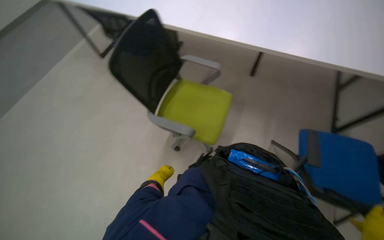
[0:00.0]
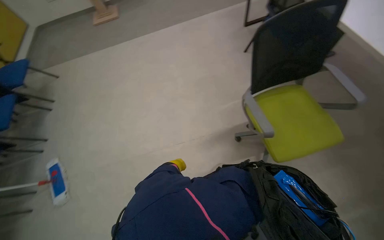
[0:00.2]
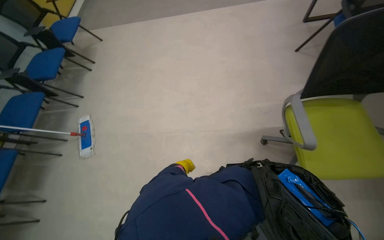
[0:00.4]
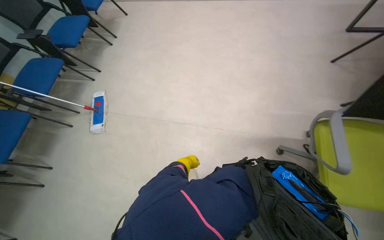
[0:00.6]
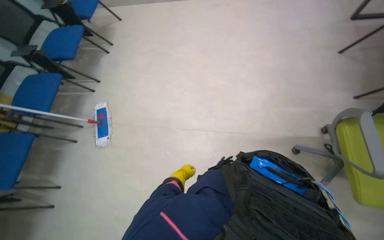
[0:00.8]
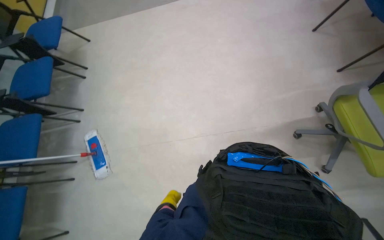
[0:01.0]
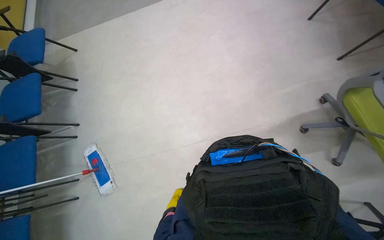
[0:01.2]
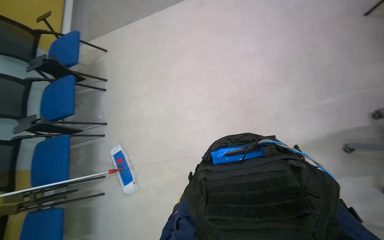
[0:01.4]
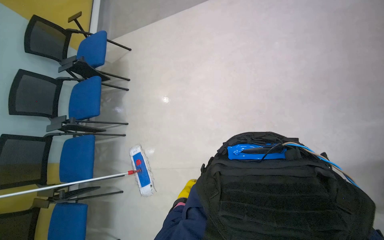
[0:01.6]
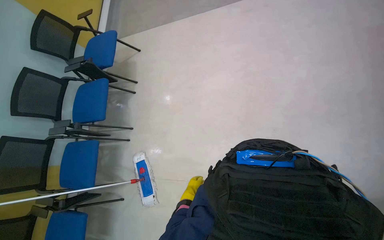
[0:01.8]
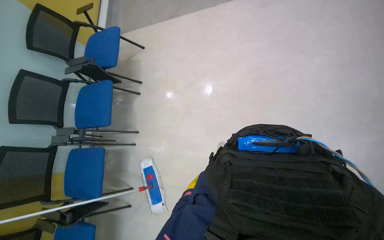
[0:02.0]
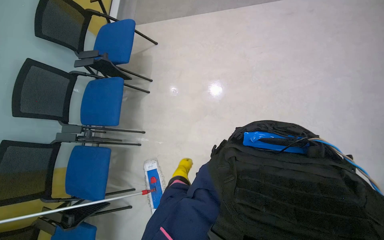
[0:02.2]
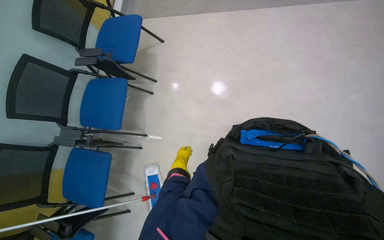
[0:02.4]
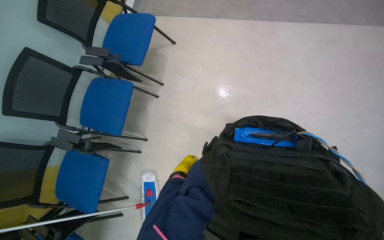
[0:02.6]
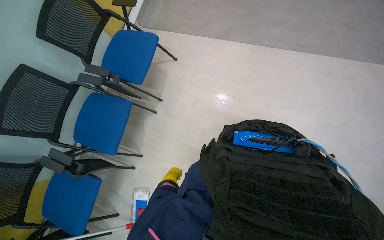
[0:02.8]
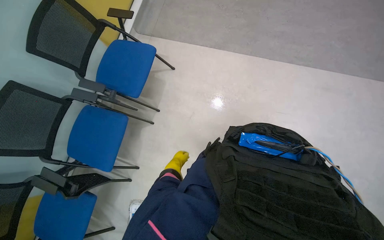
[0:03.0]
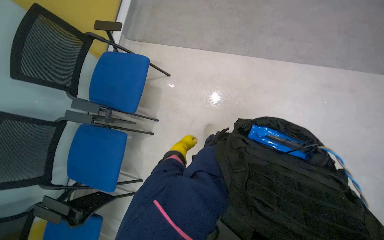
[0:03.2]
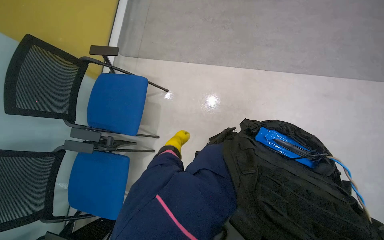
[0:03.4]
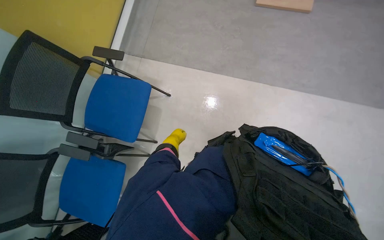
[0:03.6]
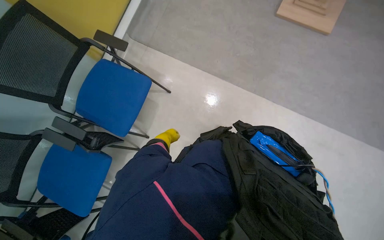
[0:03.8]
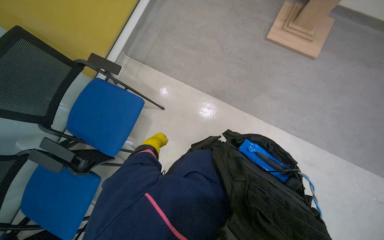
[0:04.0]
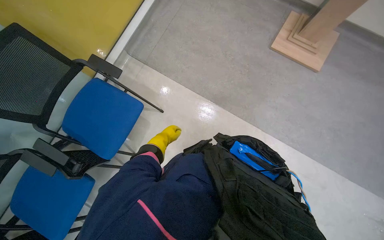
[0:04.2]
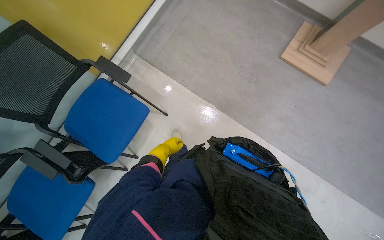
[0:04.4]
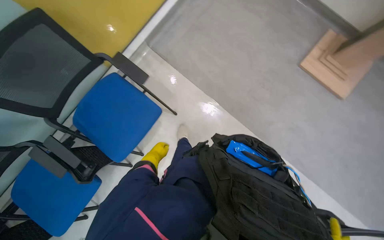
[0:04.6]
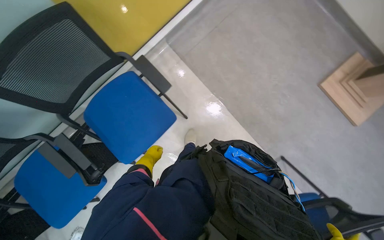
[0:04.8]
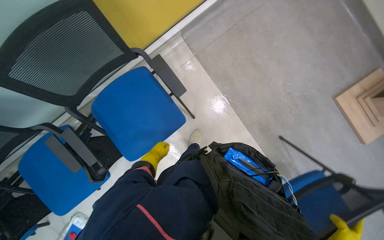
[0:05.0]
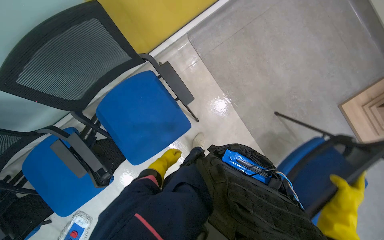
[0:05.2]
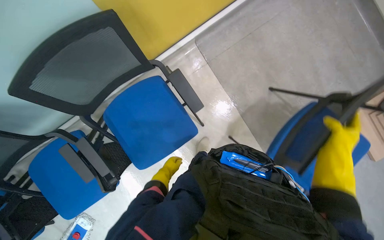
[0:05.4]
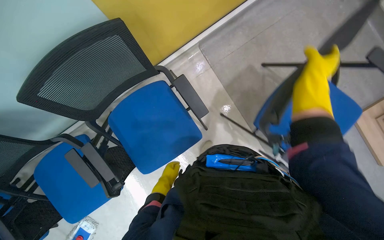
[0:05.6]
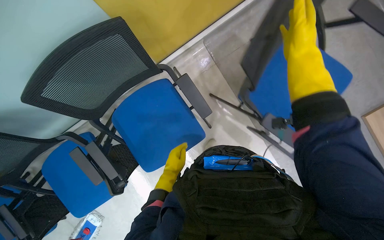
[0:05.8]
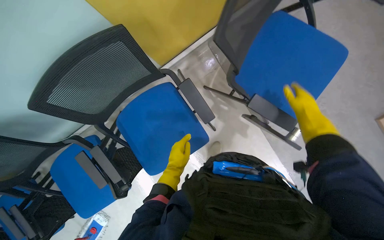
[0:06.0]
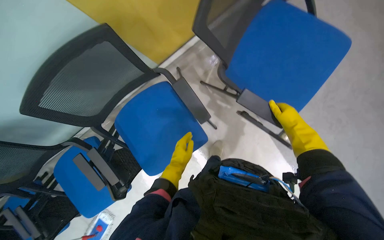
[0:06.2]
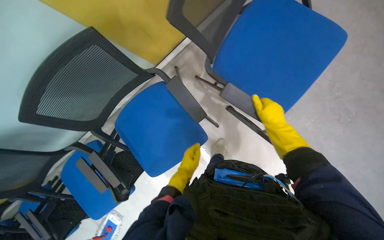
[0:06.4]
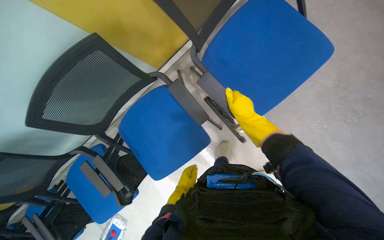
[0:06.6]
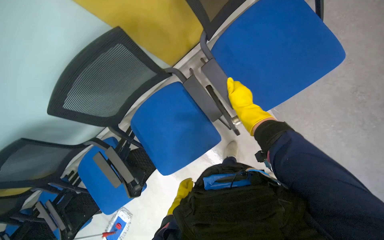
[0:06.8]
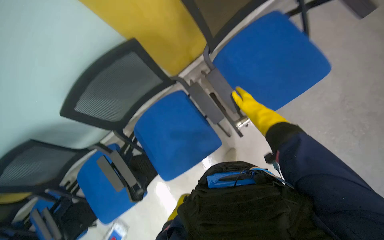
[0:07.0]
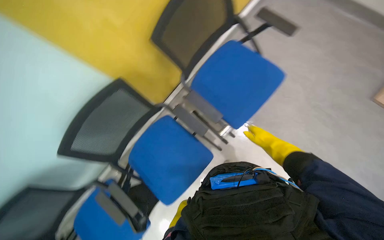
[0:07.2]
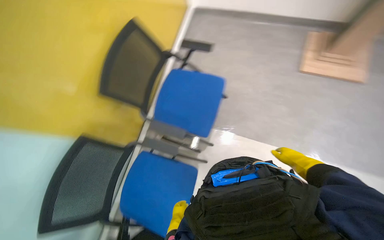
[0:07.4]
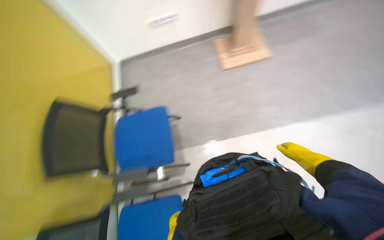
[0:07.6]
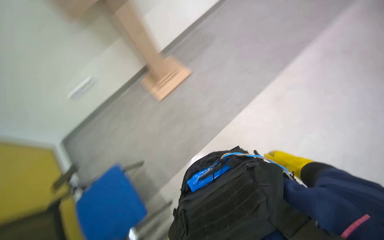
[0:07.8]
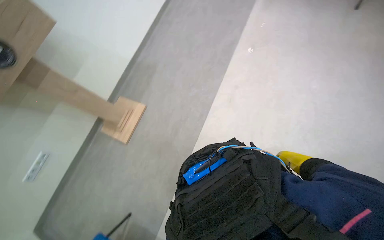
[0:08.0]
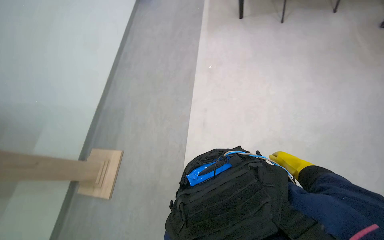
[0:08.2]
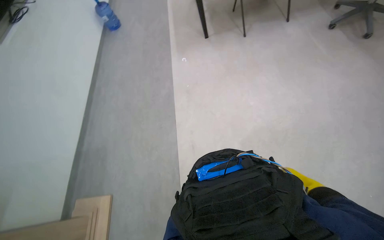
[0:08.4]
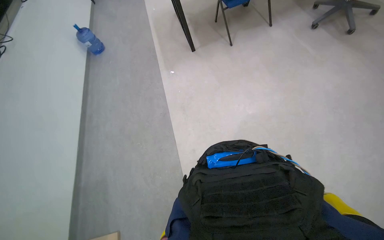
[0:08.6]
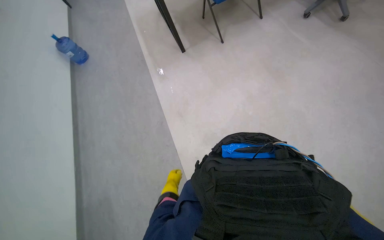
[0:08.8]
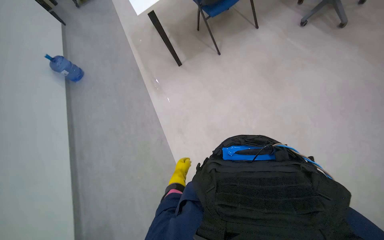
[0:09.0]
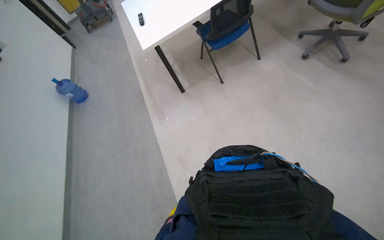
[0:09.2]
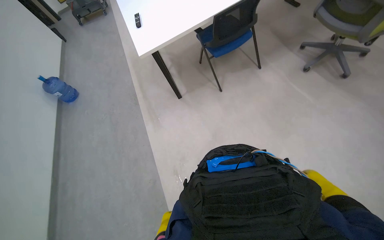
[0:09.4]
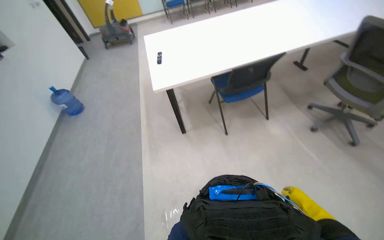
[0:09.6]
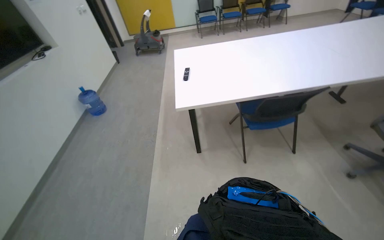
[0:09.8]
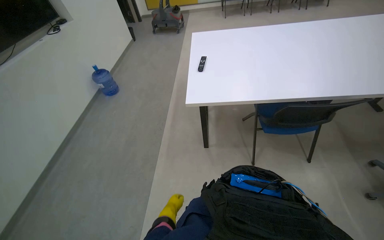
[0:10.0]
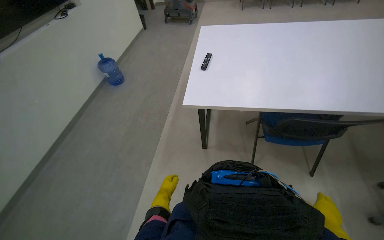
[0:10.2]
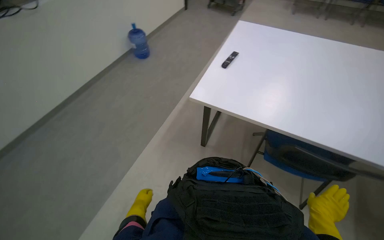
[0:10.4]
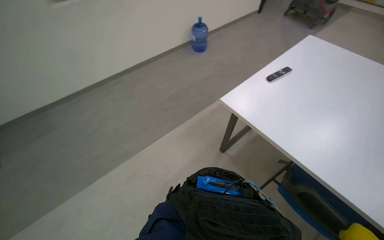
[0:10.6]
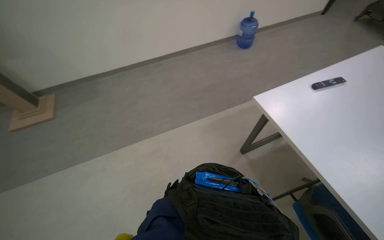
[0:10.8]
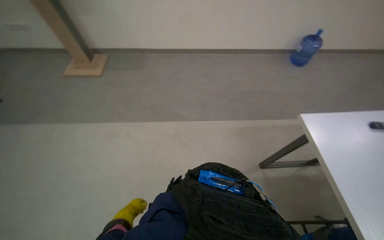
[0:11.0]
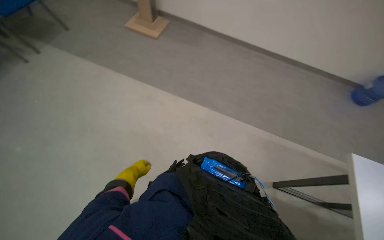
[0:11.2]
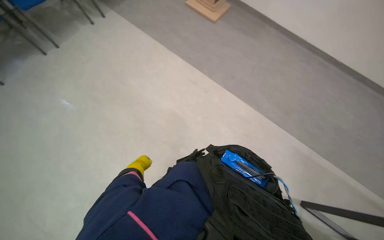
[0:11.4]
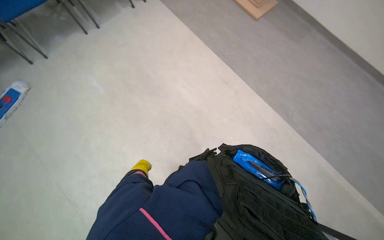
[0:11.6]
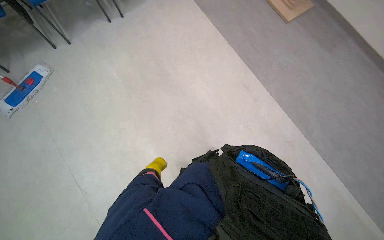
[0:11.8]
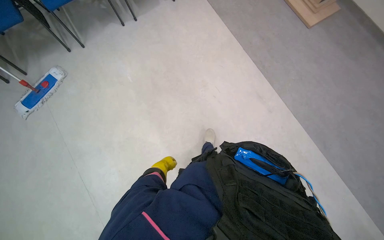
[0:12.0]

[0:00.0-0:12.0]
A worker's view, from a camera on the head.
Job: mopping floor.
The whole recording: Mopping floor and moving chairs. The worker mops the floor and moves chairs to clear the area for cleaning.
0:00.0 to 0:01.6: The head travels approximately 60 cm. The view pans to the left by some 20 degrees.
0:01.6 to 0:03.0: The head travels approximately 1 m.
0:03.0 to 0:04.4: The camera travels approximately 50 cm.
0:04.4 to 0:06.0: The camera is carried about 50 cm.
0:06.0 to 0:07.6: The head travels some 50 cm. The view tilts about 35 degrees upward. The scene turns some 65 degrees counterclockwise in the picture.
0:07.6 to 0:09.0: The head rotates some 45 degrees to the right. The view tilts some 15 degrees upward.
0:09.0 to 0:10.4: The camera is carried approximately 50 cm. The wearer's head swings roughly 45 degrees to the left. The view tips upward by roughly 15 degrees.
0:10.4 to 0:12.0: The head travels about 80 cm. The head rotates roughly 125 degrees to the left. The view tilts roughly 15 degrees downward.

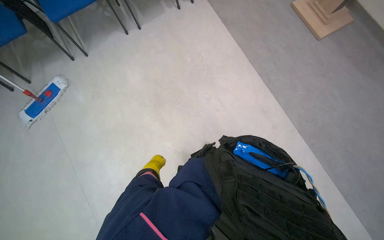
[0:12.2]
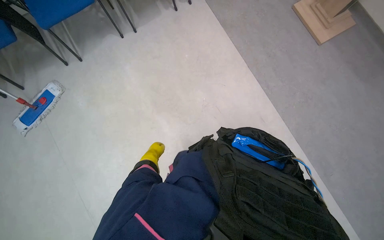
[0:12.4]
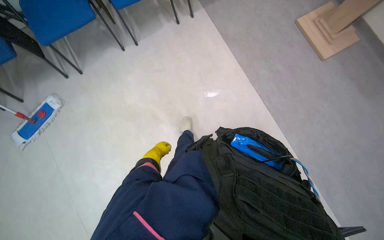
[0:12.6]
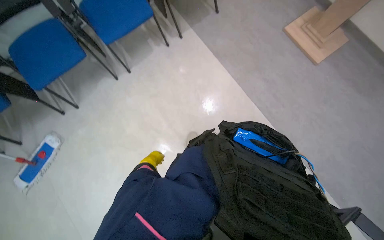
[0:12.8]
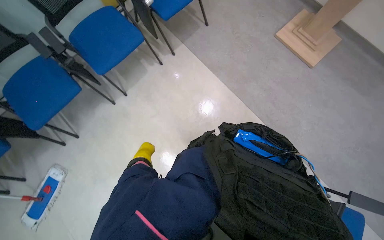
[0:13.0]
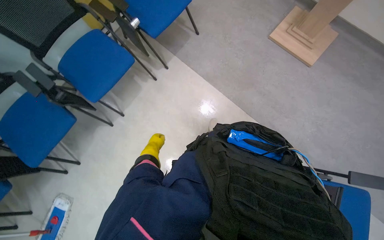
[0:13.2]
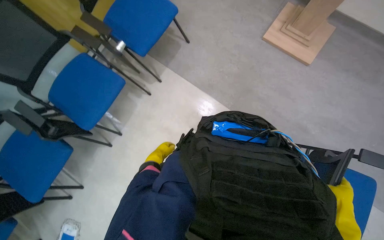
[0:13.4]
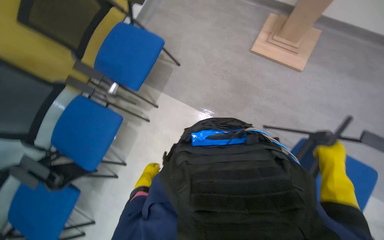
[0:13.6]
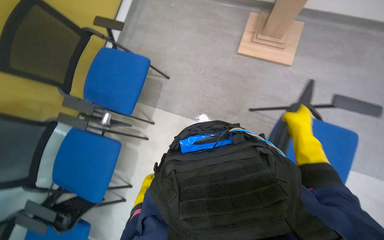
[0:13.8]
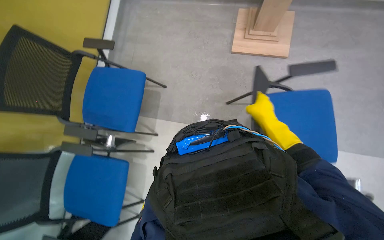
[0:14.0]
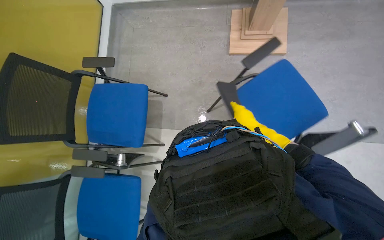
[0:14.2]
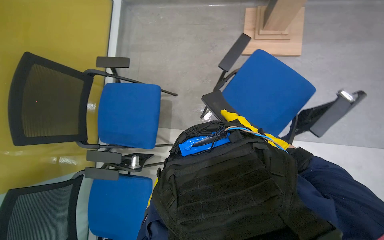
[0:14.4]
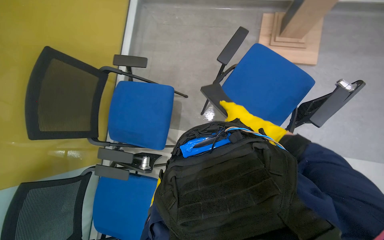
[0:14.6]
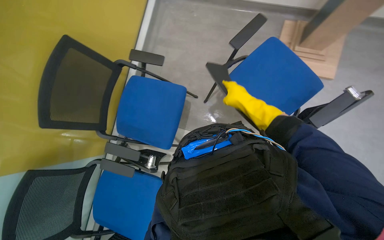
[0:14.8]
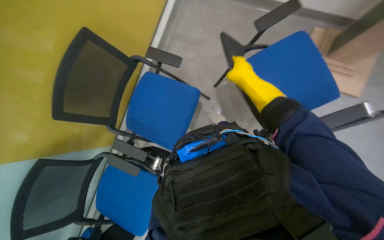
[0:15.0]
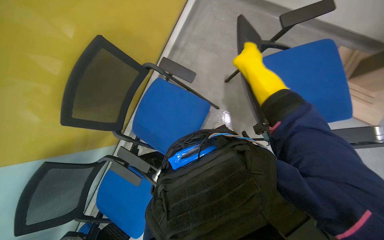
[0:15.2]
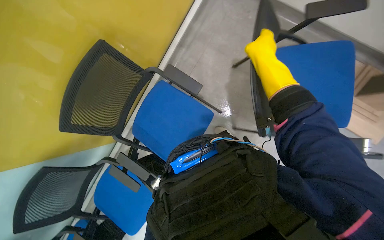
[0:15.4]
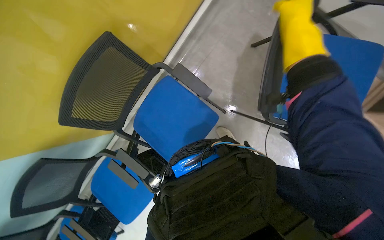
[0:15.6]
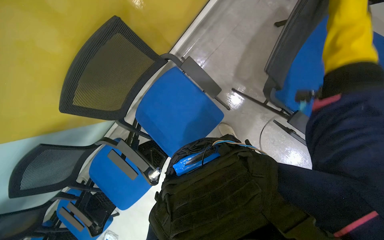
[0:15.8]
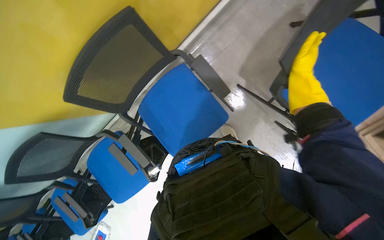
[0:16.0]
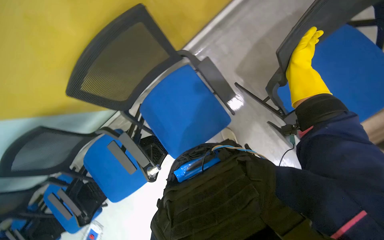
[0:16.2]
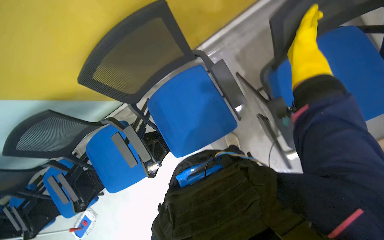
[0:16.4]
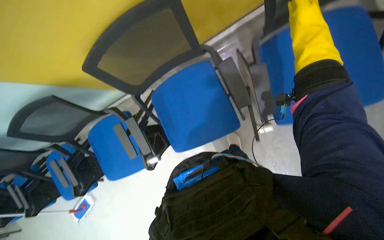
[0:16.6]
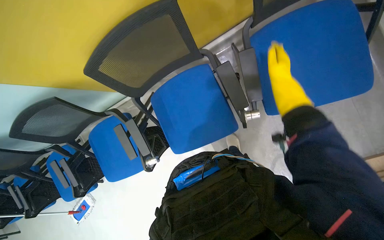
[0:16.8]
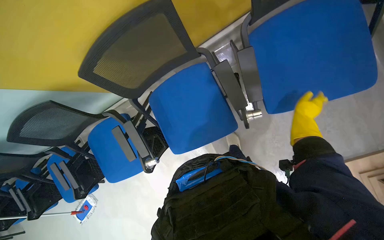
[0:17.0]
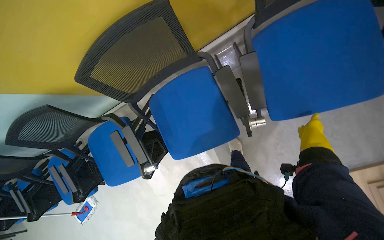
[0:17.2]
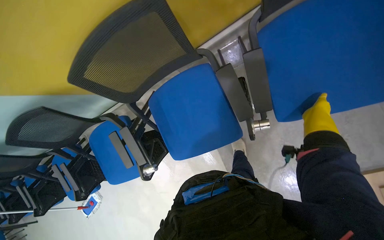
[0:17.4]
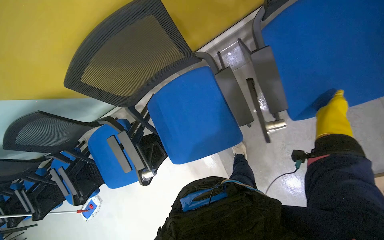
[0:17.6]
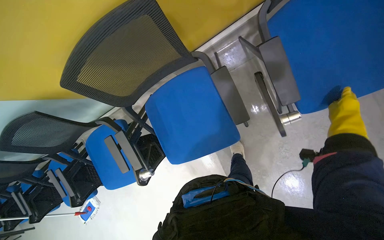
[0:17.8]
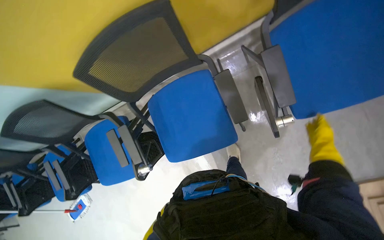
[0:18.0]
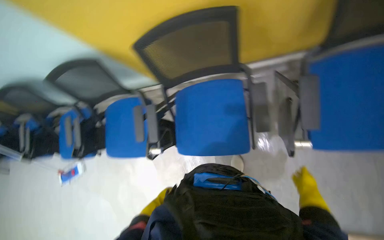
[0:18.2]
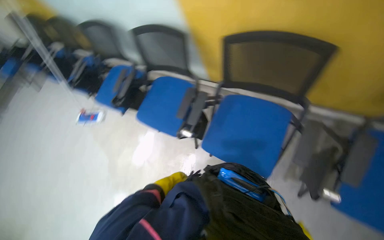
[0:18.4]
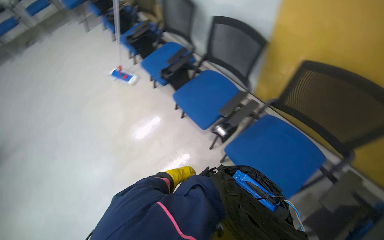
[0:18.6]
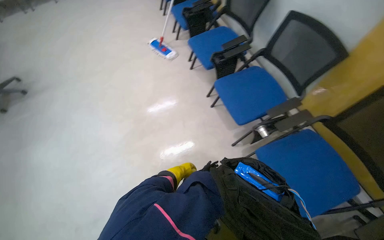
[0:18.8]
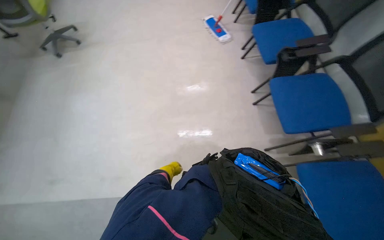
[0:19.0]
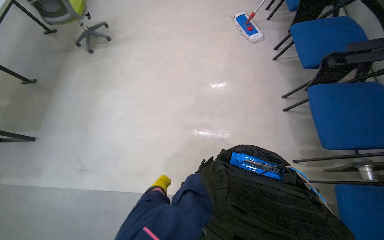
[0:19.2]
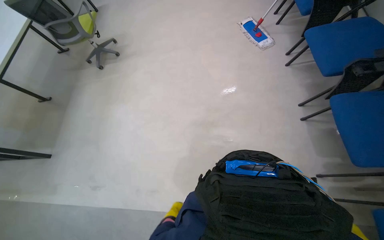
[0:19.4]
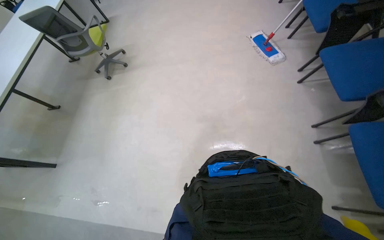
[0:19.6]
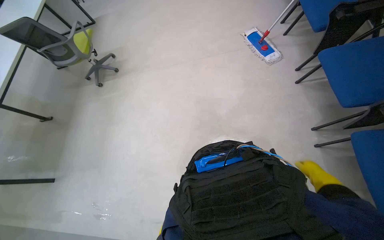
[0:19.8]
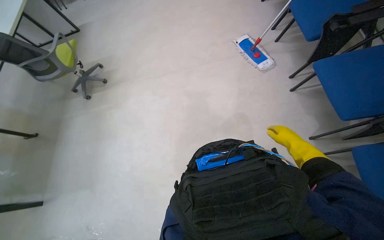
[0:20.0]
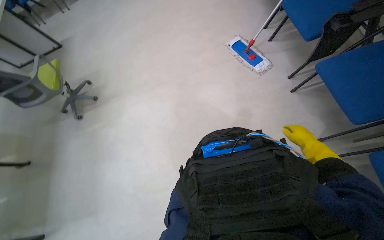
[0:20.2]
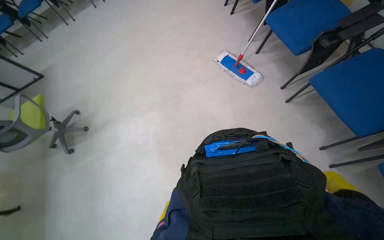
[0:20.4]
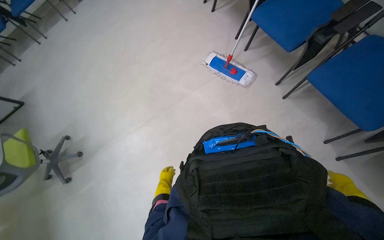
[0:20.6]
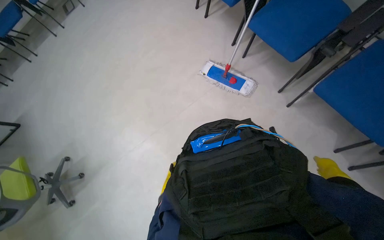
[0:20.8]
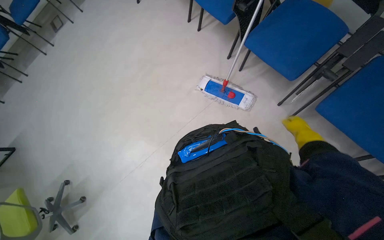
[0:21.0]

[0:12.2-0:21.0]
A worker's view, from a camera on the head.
Job: mopping floor.
The whole recording: Mopping floor and moving chairs. The worker mops the floor and moves chairs to clear the area for cleaning.
0:12.2 to 0:13.6: The wearer moves about 1 m. The scene rotates counterclockwise by approximately 35 degrees.
0:13.6 to 0:15.2: The right hand is displaced to the left and up the picture by approximately 50 cm.
0:15.2 to 0:16.6: The scene turns roughly 25 degrees clockwise in the picture.
0:16.6 to 0:18.0: The right hand moves farther from the camera, to the right and down the picture, approximately 40 cm.
0:18.0 to 0:19.6: The camera is carried about 1 m. The head turns to the left by some 115 degrees.
0:19.6 to 0:21.0: The wearer moves approximately 1 m. Everything in view rotates approximately 40 degrees counterclockwise.
